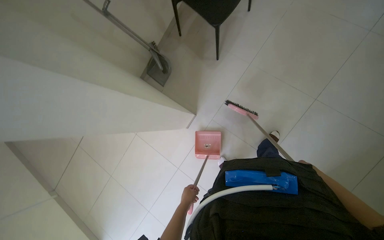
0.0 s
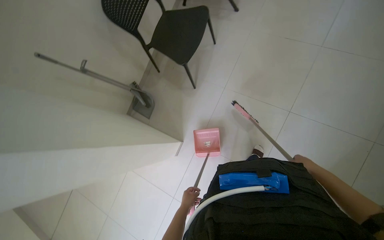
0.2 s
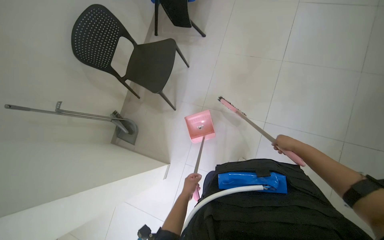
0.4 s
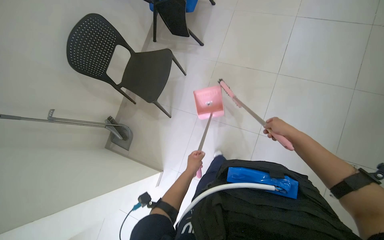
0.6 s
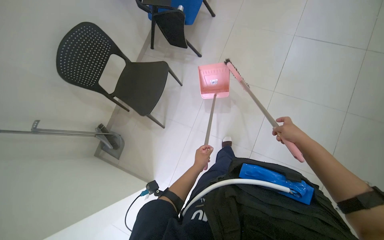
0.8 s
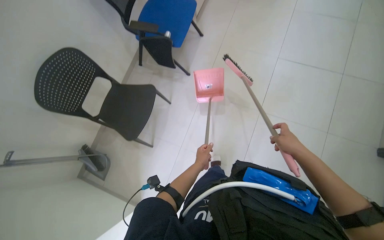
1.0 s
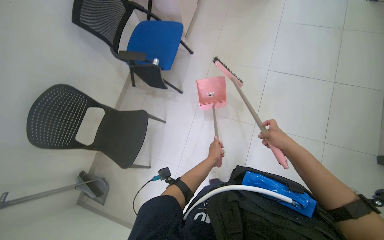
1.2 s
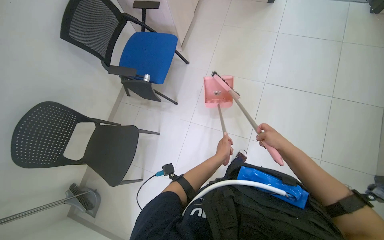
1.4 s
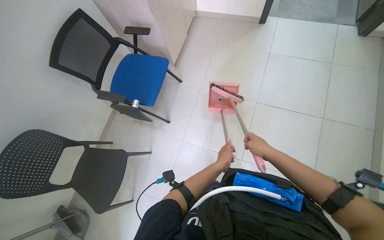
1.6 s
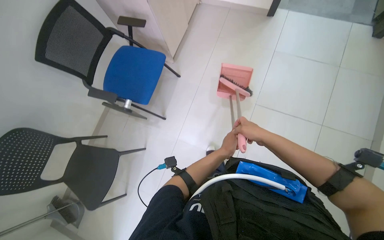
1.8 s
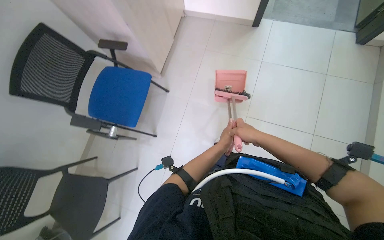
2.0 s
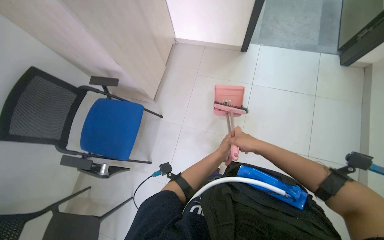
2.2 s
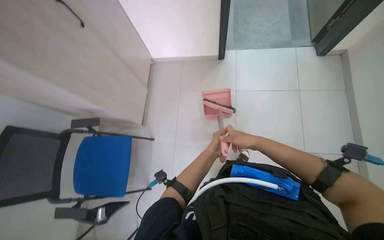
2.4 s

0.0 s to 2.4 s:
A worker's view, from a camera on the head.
Job: sweeping floor.
The whole recording: Sweeping floor with broom and dustpan. The worker sweeps the floor with a broom and collects debris with a dustpan.
0.0 to 1.2 s: The wearer's head swings about 35 degrees to the right. The wearer looks some 30 degrees further upward.
1.2 to 2.4 s: The wearer moves about 80 cm.

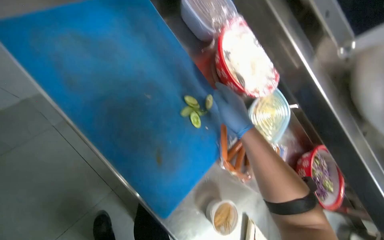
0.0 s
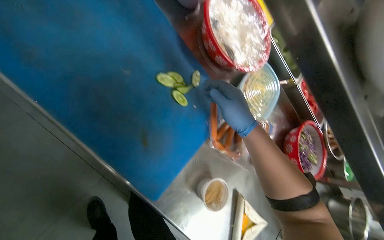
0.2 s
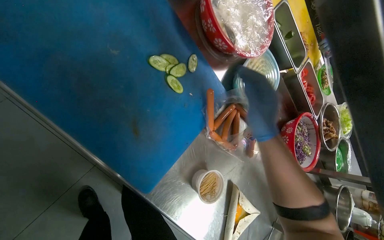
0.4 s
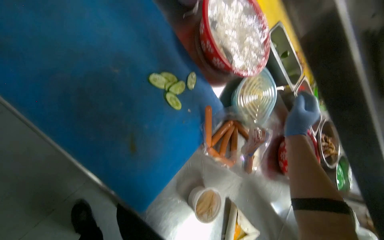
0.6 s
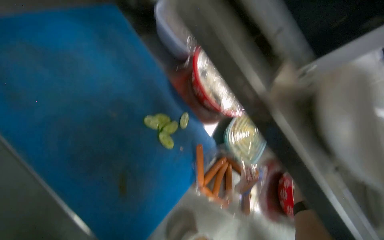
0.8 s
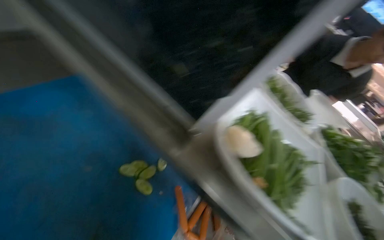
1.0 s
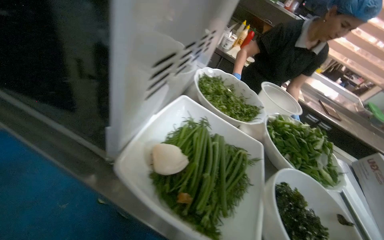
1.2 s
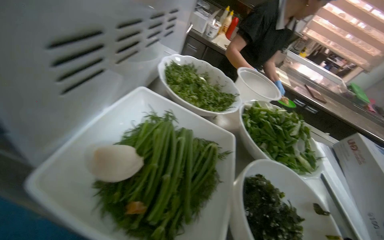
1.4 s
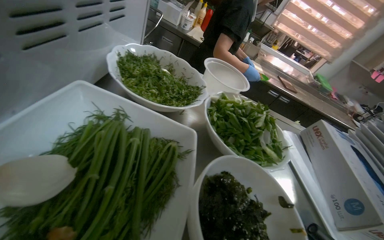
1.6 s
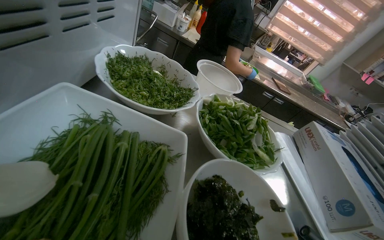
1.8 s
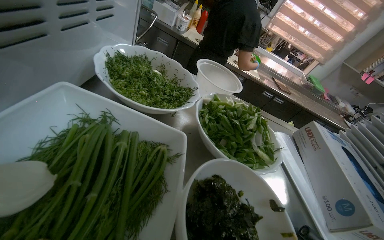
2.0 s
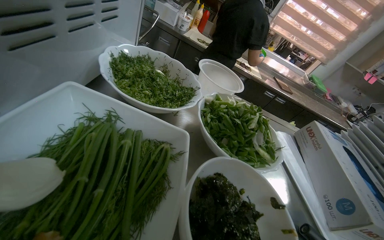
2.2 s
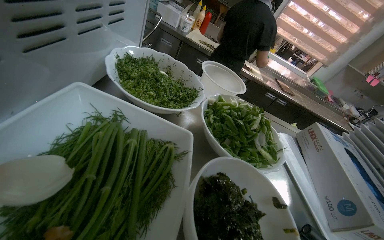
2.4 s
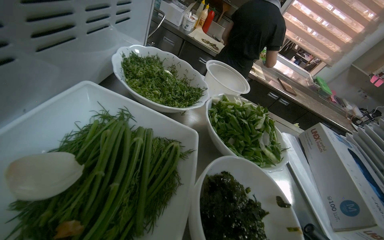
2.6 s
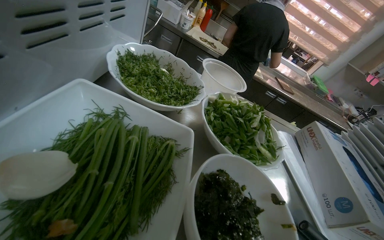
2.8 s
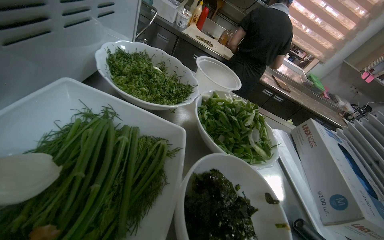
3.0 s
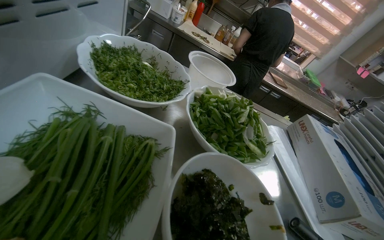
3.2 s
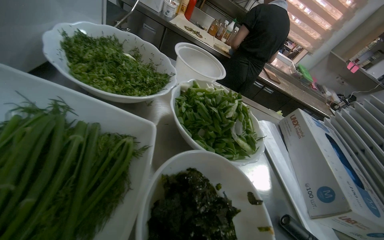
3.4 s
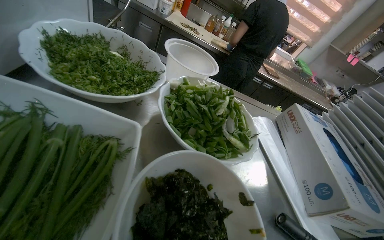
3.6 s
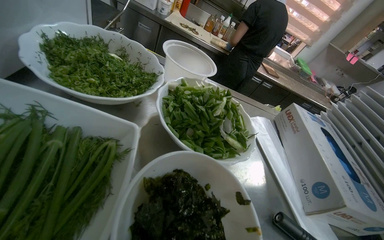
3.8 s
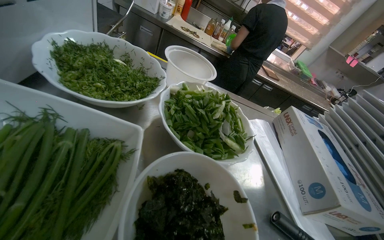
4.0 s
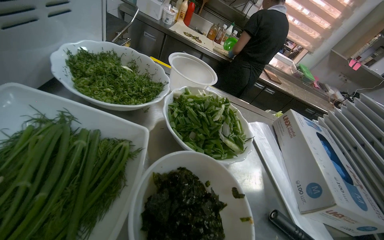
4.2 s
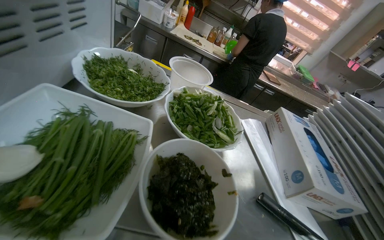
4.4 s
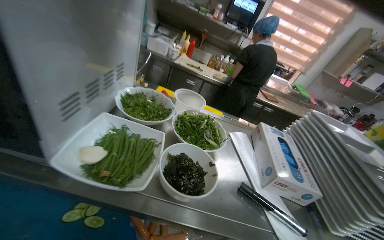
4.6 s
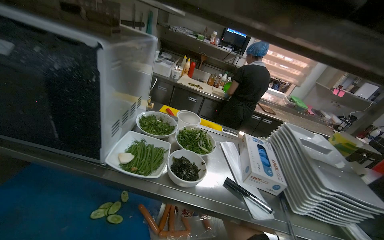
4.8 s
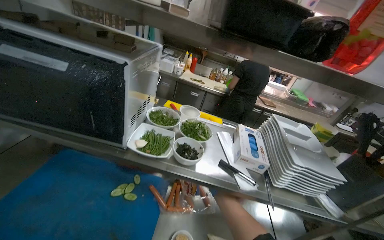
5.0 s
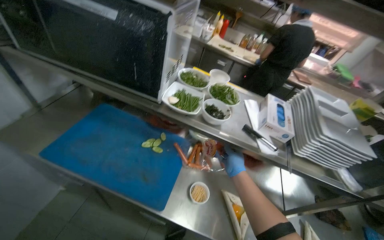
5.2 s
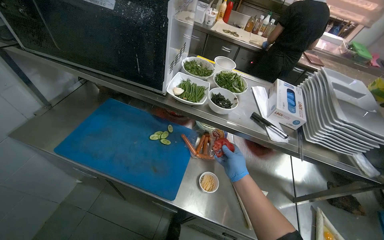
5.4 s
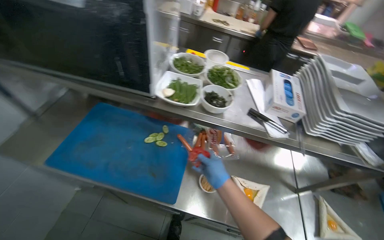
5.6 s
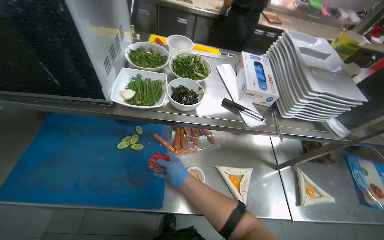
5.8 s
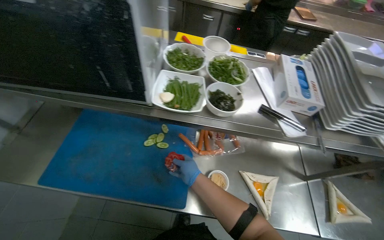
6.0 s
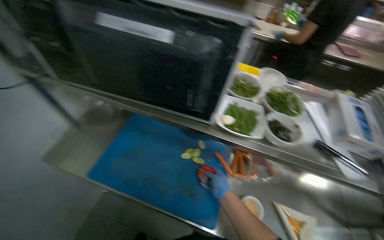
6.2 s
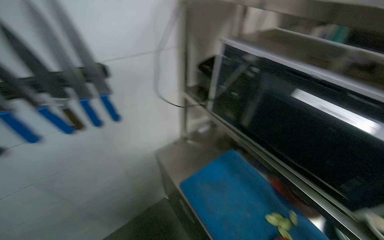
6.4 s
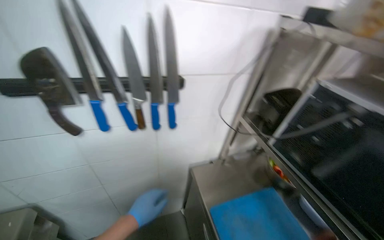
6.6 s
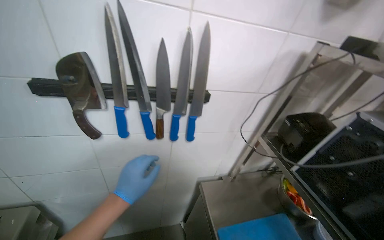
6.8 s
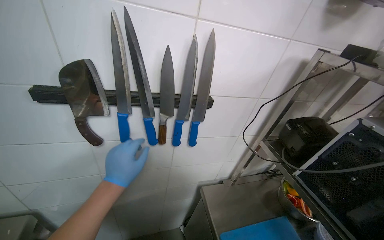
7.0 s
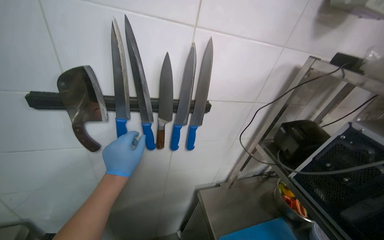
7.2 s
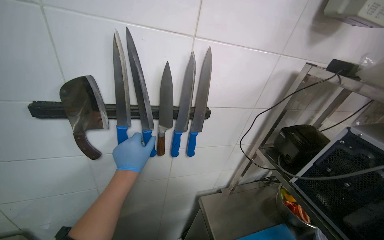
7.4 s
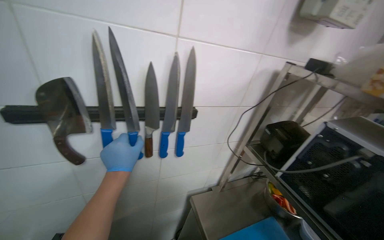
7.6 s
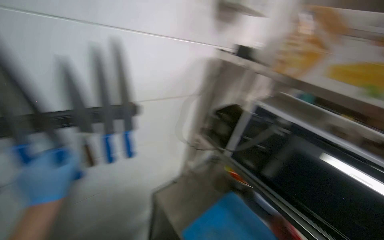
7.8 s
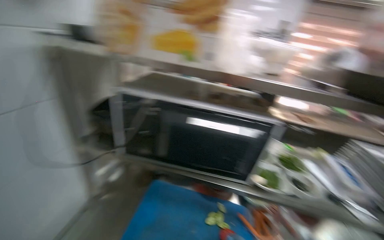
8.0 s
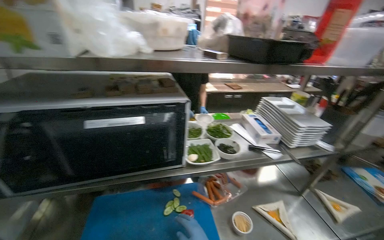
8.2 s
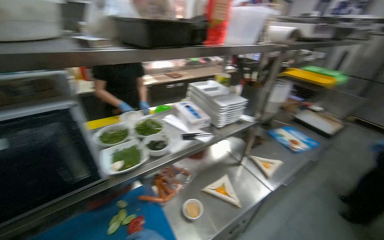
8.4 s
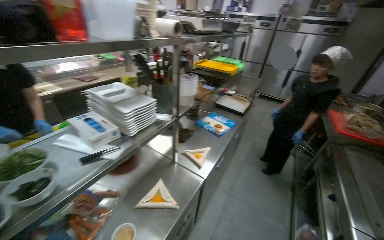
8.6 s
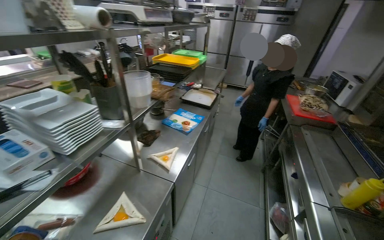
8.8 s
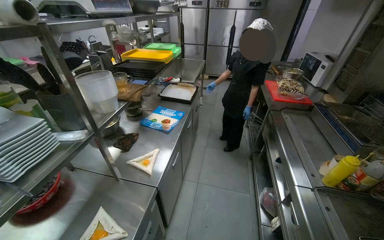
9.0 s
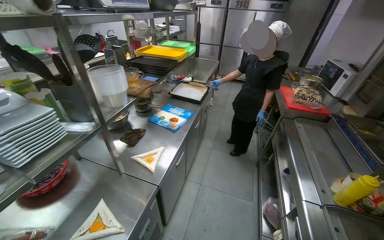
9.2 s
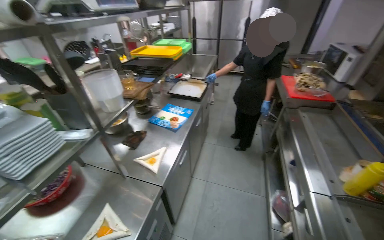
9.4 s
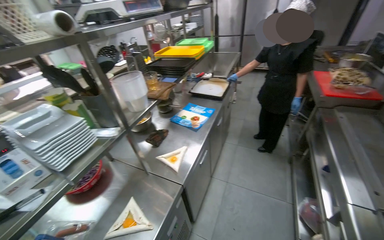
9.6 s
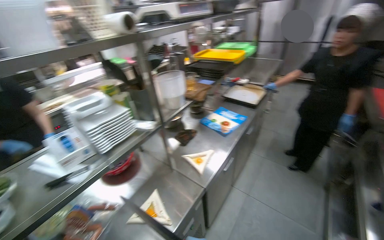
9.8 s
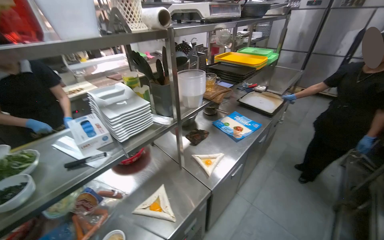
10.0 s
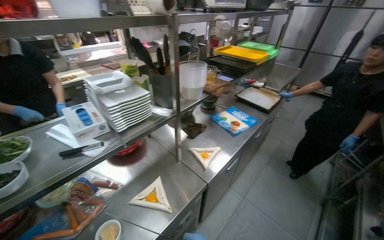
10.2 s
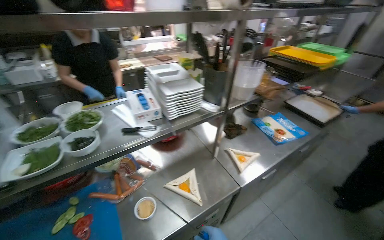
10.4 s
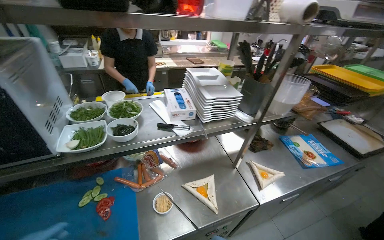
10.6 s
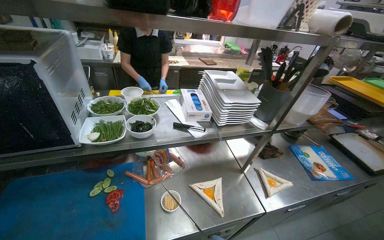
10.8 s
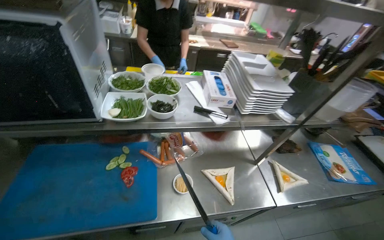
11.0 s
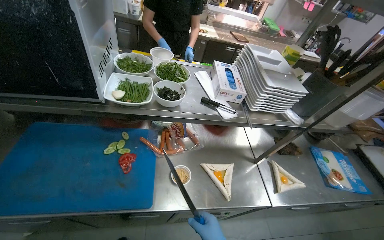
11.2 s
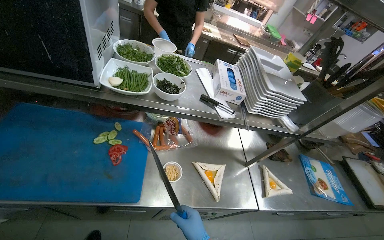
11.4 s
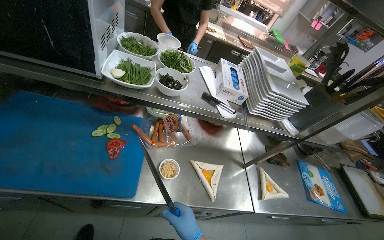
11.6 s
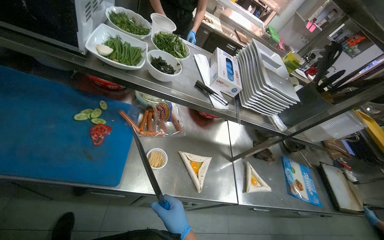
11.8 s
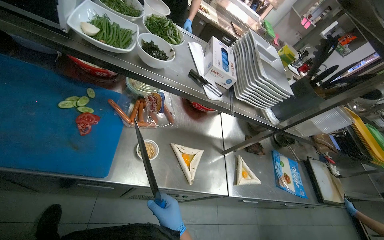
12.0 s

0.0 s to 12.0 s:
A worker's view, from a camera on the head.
Job: preparing food.
The whole recording: Slicing vegetables on cutting board. The worker slices cucumbers and tomatoes on a blue cutting board.
0.0 to 1.6 s: The head turns to the right by approximately 35 degrees. The view tilts approximately 15 degrees upward.
6.0 to 7.6 s: The camera is carried roughly 60 cm. The head turns to the left by approximately 60 degrees. The wearer looks roughly 30 degrees further upward.
7.6 to 9.0 s: The camera travels approximately 70 cm. The head rotates about 145 degrees to the right. The camera pitches downward, by some 20 degrees.
9.0 to 10.4 s: The head turns to the left by about 45 degrees.
10.4 to 12.0 s: The view tilts some 15 degrees downward. Everything in view rotates some 40 degrees clockwise.

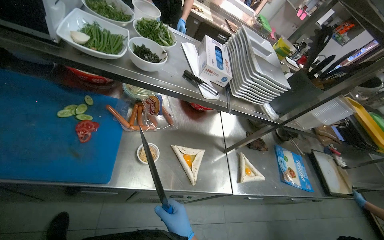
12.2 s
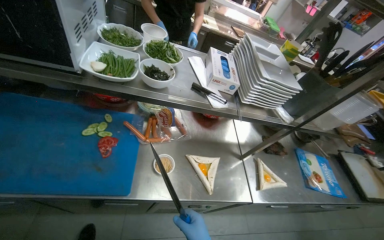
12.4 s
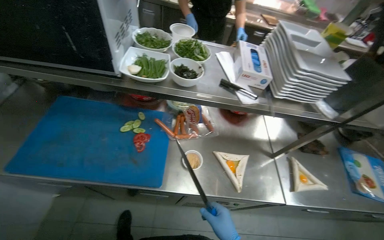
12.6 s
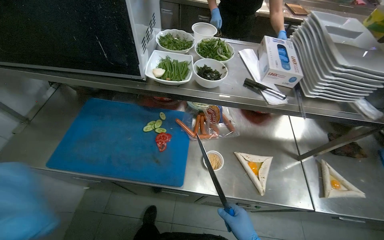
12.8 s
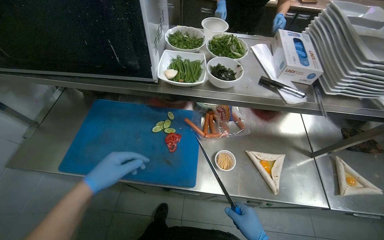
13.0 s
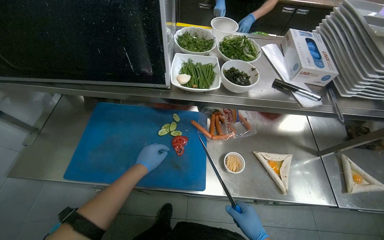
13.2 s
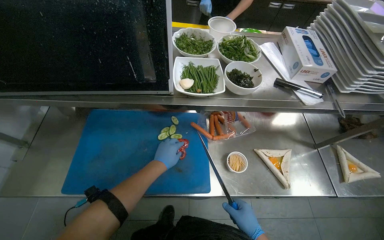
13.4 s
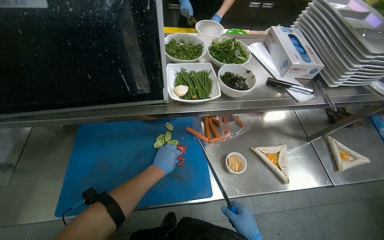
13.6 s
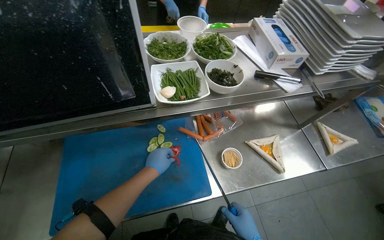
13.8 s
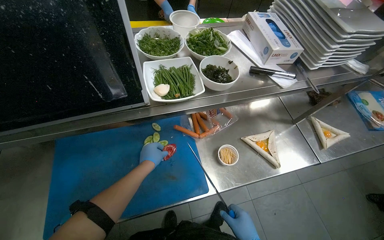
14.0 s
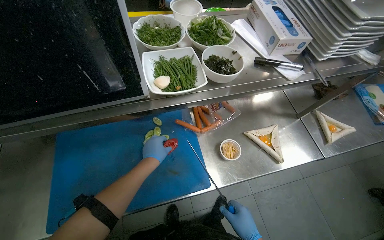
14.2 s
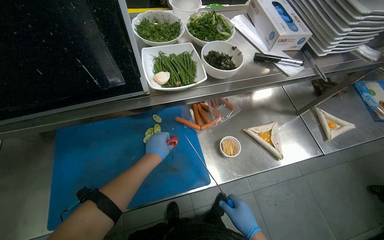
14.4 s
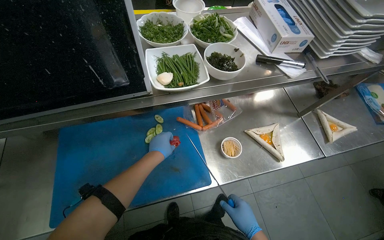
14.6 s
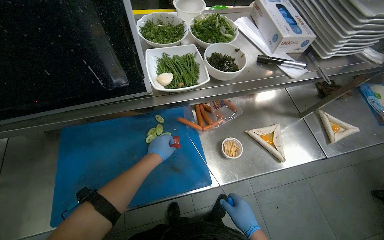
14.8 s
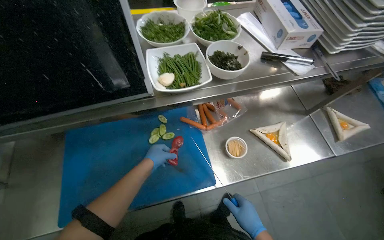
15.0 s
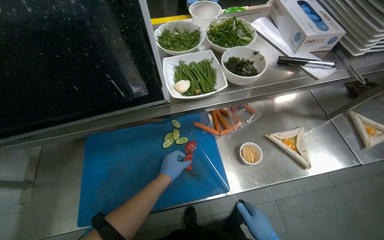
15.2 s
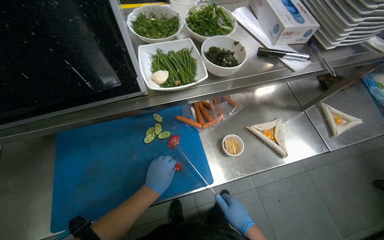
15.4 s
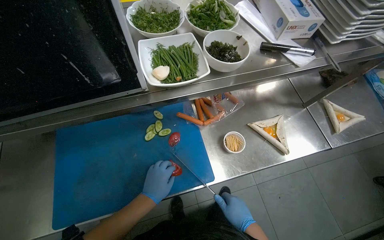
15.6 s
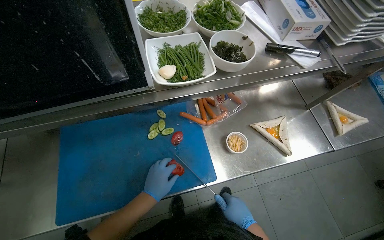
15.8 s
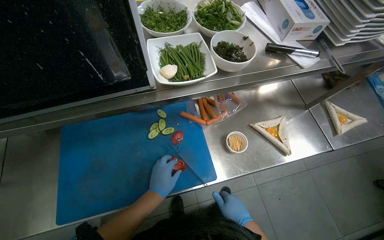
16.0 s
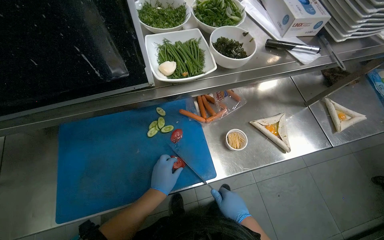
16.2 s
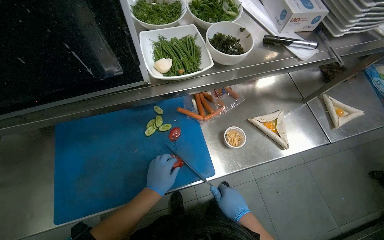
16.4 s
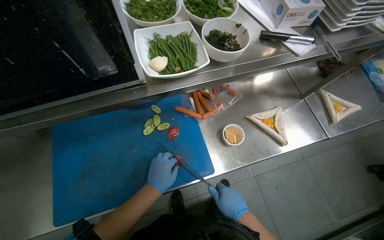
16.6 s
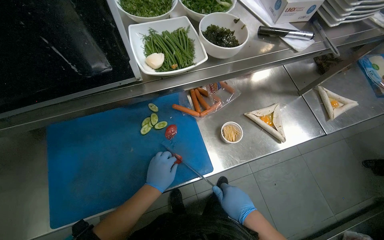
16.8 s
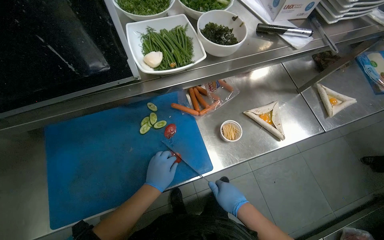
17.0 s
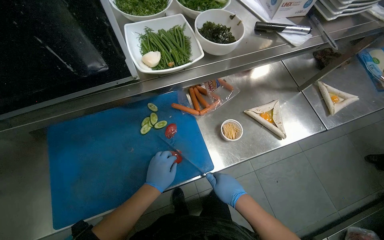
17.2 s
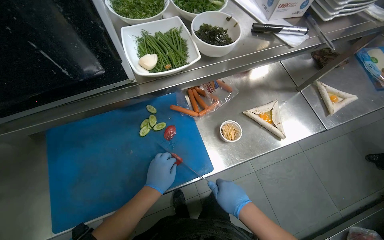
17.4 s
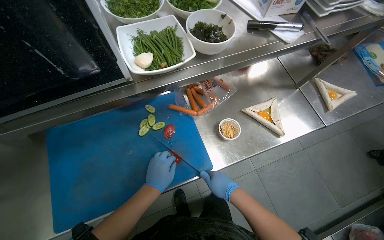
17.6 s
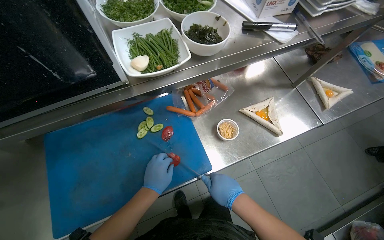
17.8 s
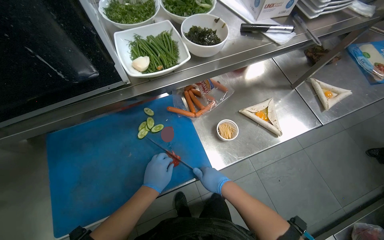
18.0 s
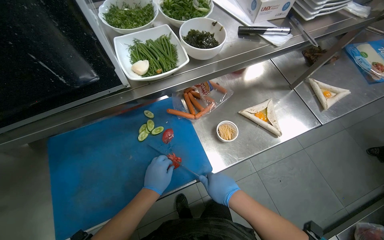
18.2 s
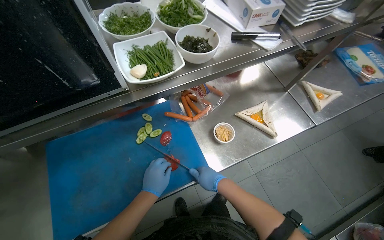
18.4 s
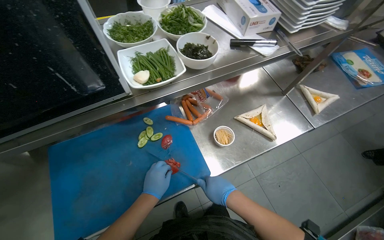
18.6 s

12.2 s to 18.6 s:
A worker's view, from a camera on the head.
Job: preparing food.
The whole recording: Slicing vegetables on cutting board. The worker slices cucumbers and tomatoes on a blue cutting board.
15.4 to 17.0 s: The hands make small movements and keep their place.
17.0 to 18.6 s: The hands stay close to where they were, moving slightly.
